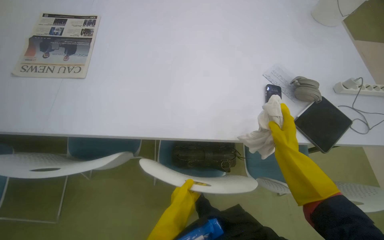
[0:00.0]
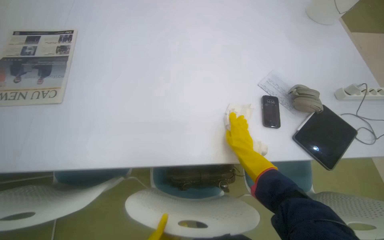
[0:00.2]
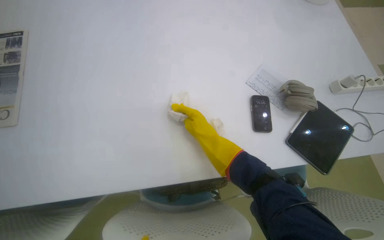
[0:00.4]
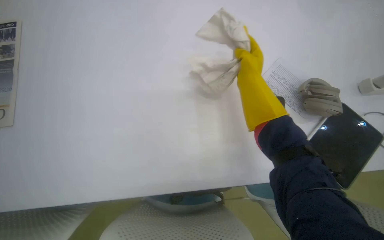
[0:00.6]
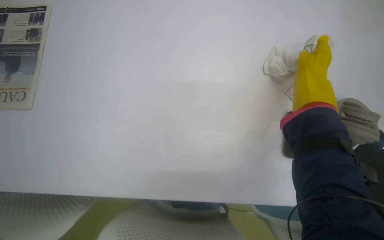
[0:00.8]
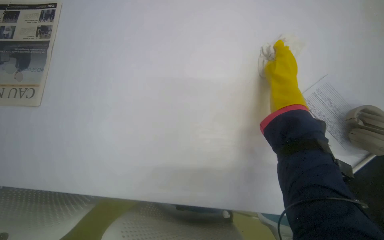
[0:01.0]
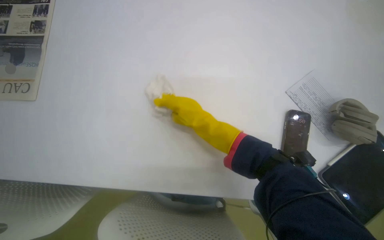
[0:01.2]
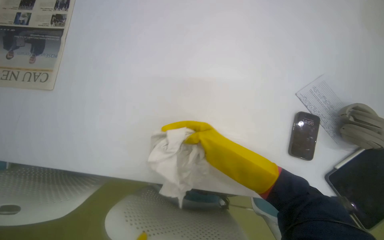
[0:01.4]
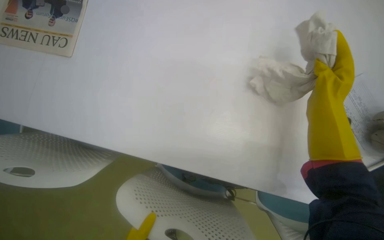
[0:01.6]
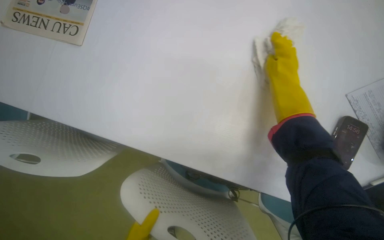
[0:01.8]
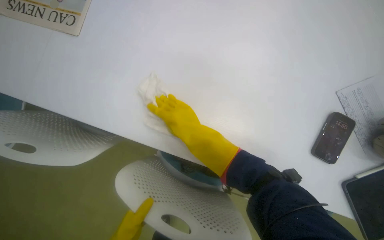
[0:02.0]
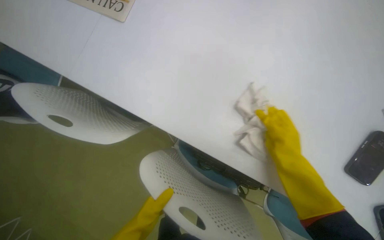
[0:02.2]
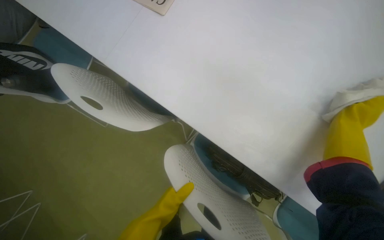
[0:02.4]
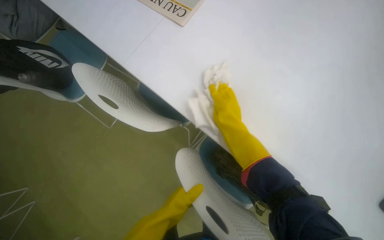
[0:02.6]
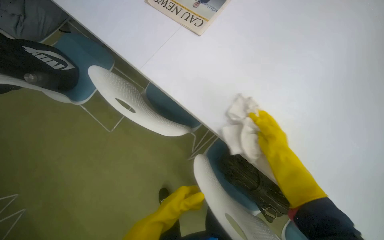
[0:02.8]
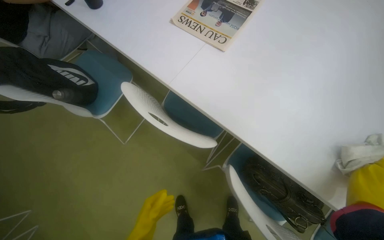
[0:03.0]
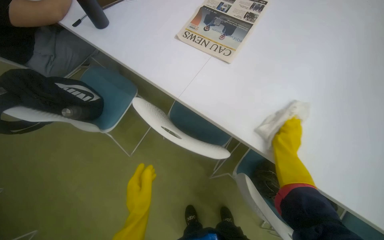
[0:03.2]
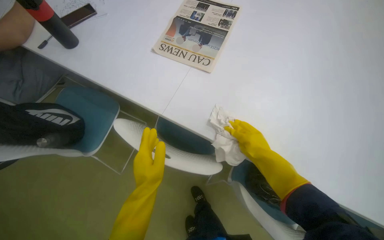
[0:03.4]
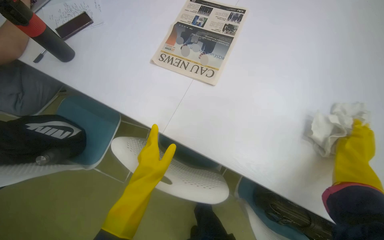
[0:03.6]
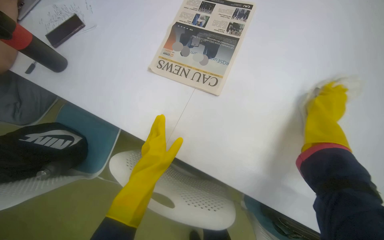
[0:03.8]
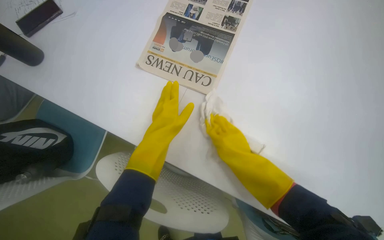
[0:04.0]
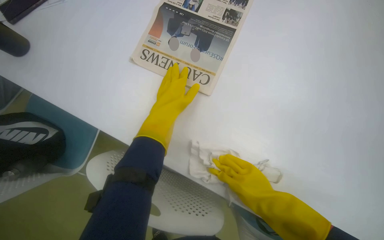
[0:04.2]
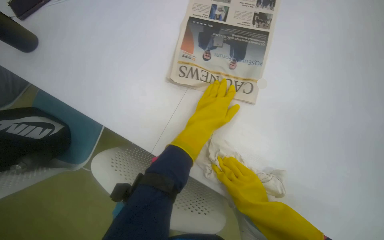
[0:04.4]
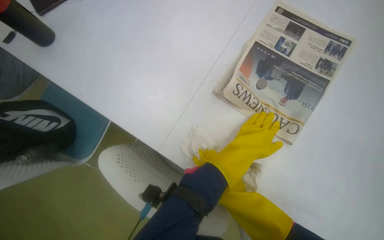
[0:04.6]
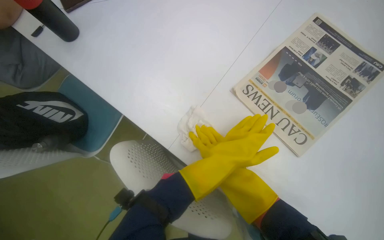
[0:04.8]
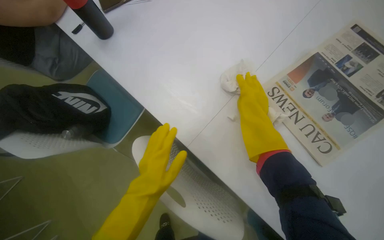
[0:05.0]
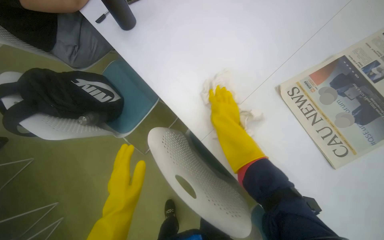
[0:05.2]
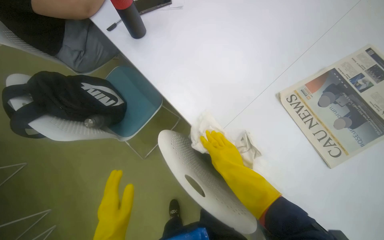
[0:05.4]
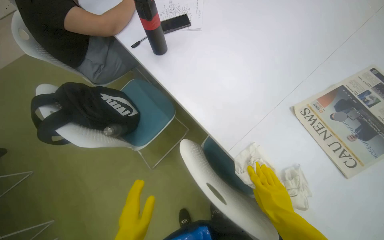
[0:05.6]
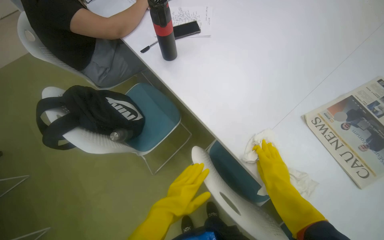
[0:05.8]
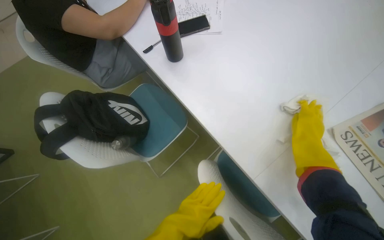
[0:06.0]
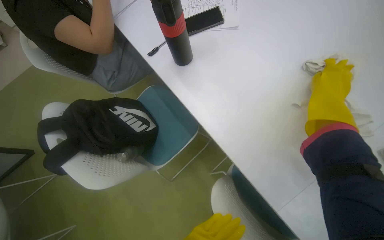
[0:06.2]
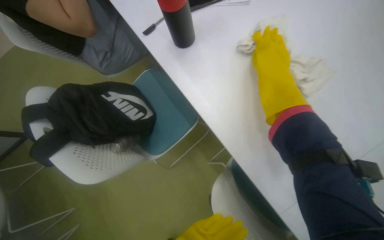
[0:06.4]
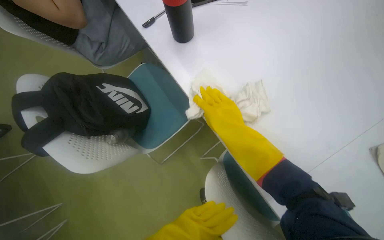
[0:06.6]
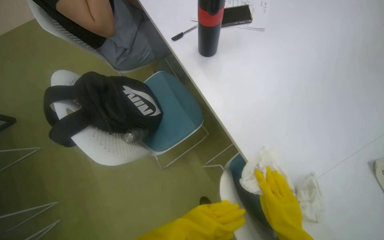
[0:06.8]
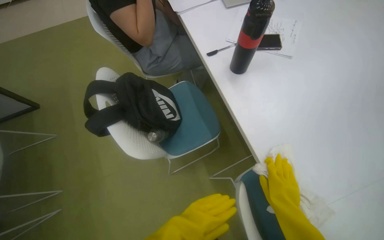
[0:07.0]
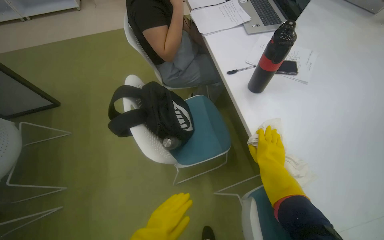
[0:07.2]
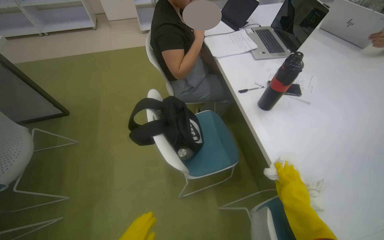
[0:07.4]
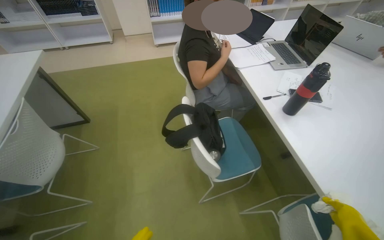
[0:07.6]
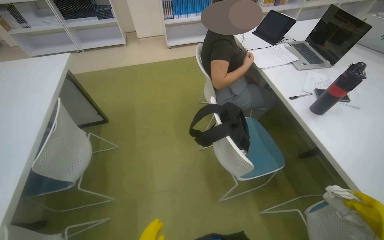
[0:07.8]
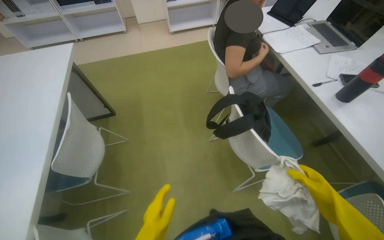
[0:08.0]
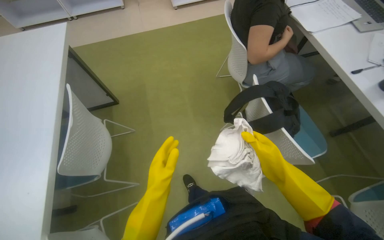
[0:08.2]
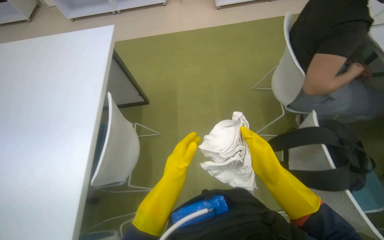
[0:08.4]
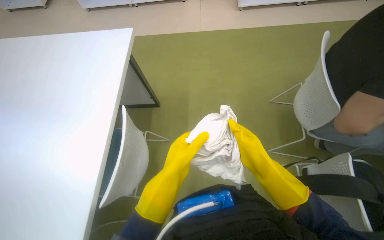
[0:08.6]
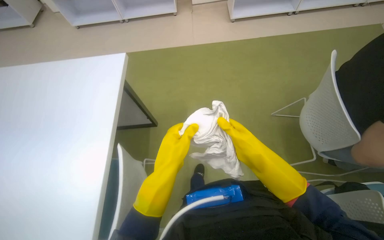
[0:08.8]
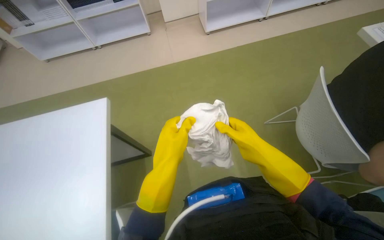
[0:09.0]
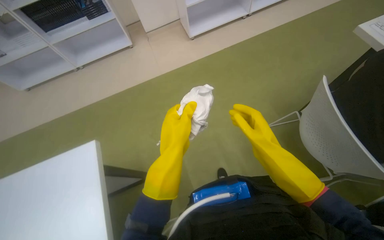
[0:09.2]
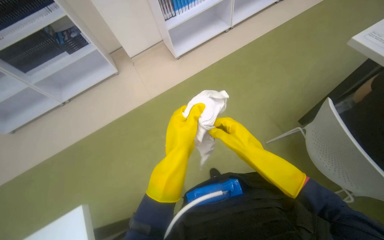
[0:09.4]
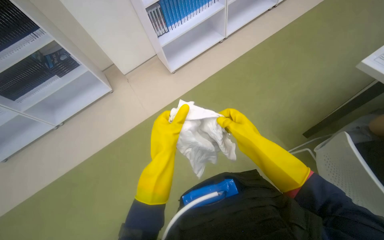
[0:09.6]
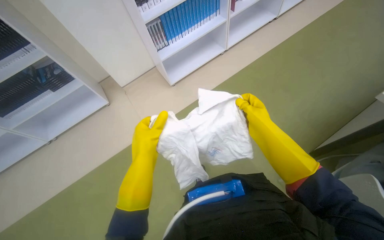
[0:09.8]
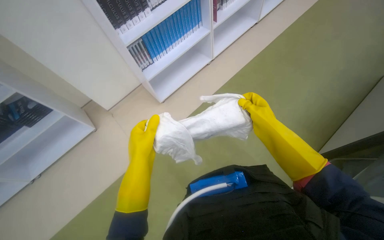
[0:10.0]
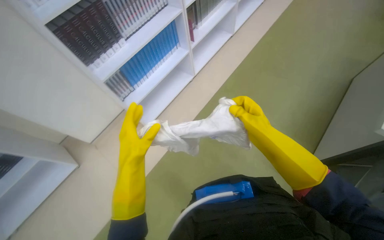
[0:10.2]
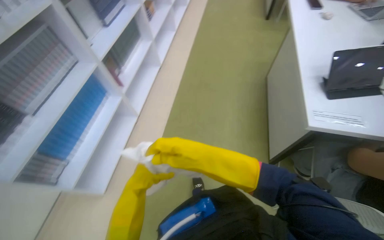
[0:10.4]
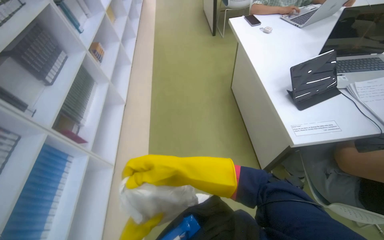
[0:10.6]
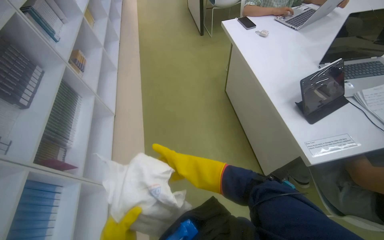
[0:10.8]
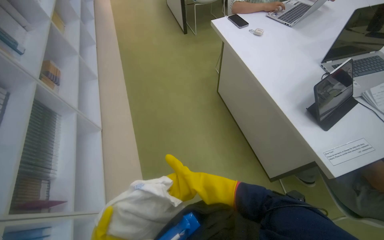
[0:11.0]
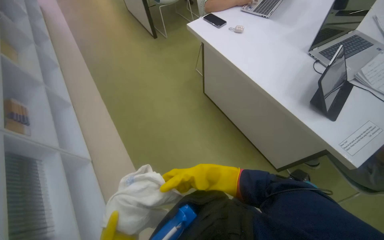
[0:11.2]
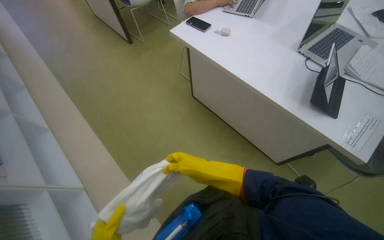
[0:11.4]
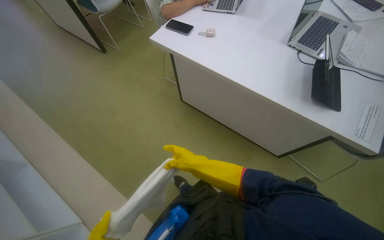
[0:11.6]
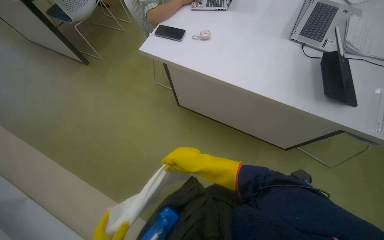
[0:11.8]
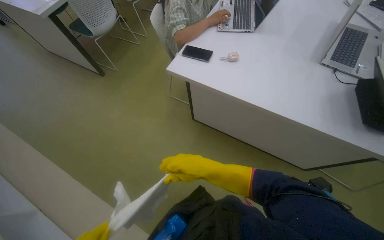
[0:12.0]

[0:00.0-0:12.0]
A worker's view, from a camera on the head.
Job: wiping surfaces.
The whole recording: Cleaning table surface. The worker wipes the white table surface with a cloth.
0:00.0 to 0:01.6: The view tilts approximately 15 degrees downward. The right hand moves left and right over roughly 25 cm, changing direction 2 times.
0:01.6 to 0:03.0: Everything in view rotates approximately 25 degrees clockwise.
0:03.0 to 0:04.4: The left hand goes some 60 cm up the picture.
0:06.0 to 0:07.6: The camera is carried approximately 40 cm. The camera pitches upward, by about 15 degrees.
0:07.6 to 0:09.0: The camera travels some 90 cm.
0:09.0 to 0:10.4: The camera travels roughly 70 cm. The wearer's head swings some 50 degrees to the right. The view tips upward by approximately 20 degrees.
0:10.4 to 0:12.0: The head travels about 1 m. The head rotates about 75 degrees to the right.

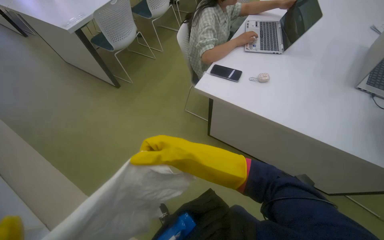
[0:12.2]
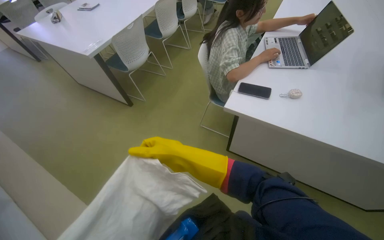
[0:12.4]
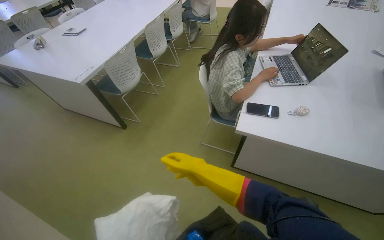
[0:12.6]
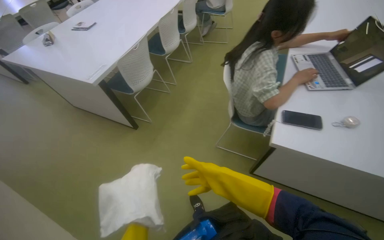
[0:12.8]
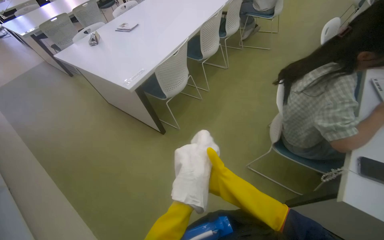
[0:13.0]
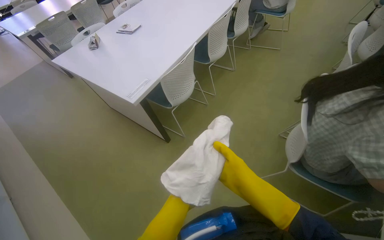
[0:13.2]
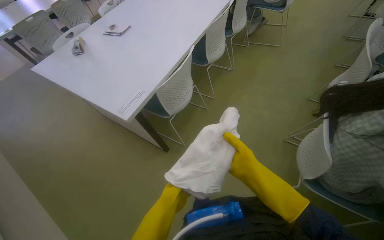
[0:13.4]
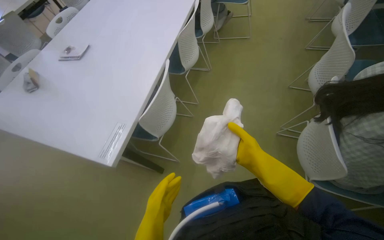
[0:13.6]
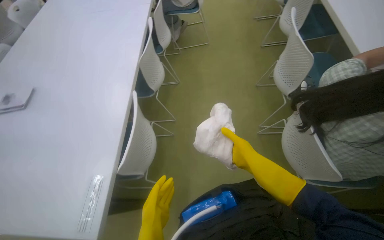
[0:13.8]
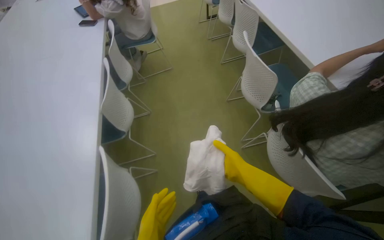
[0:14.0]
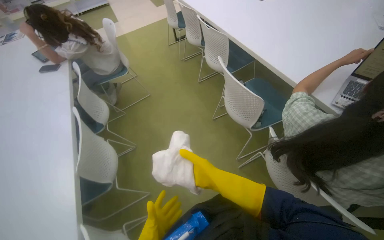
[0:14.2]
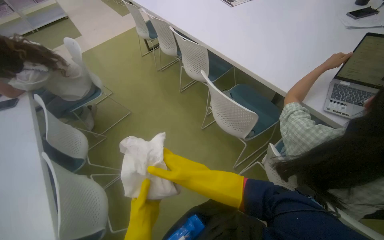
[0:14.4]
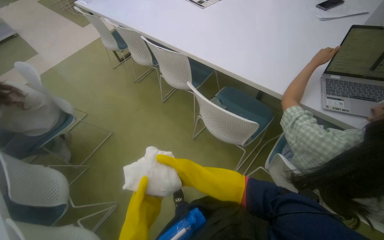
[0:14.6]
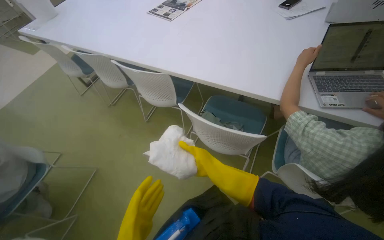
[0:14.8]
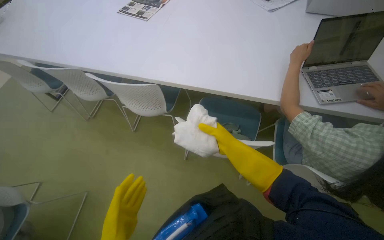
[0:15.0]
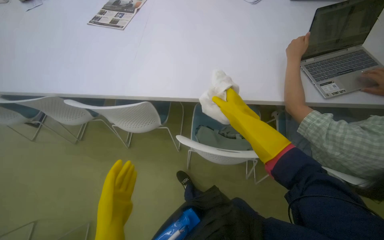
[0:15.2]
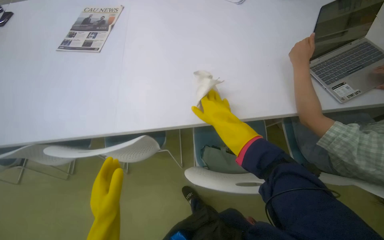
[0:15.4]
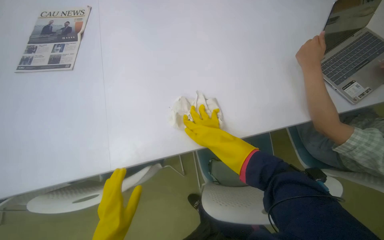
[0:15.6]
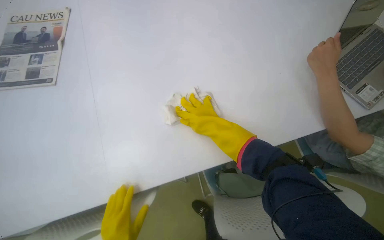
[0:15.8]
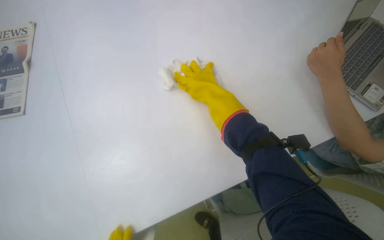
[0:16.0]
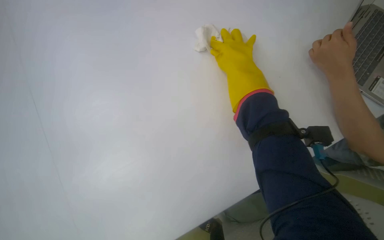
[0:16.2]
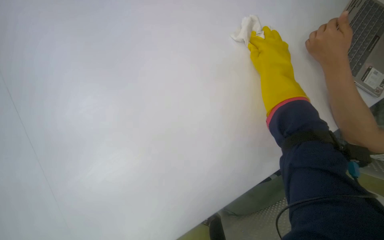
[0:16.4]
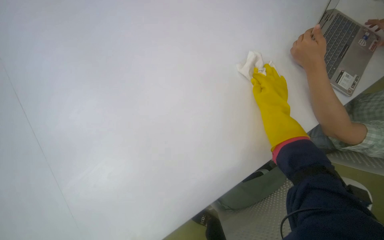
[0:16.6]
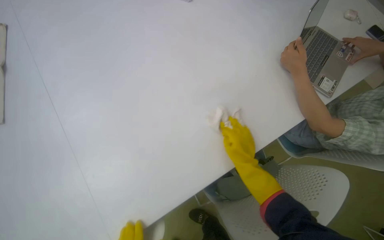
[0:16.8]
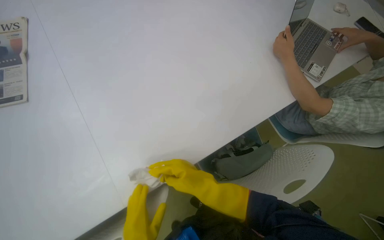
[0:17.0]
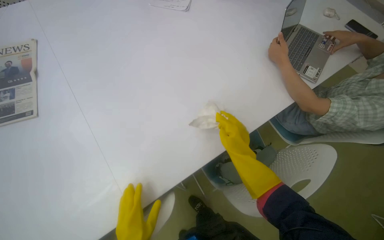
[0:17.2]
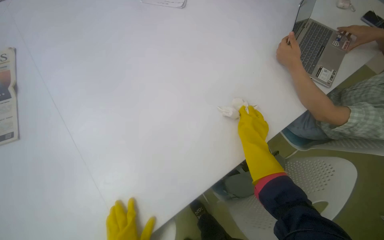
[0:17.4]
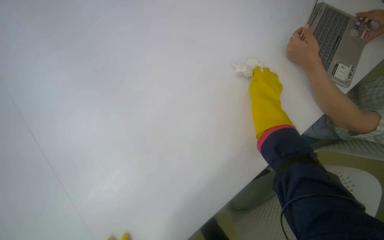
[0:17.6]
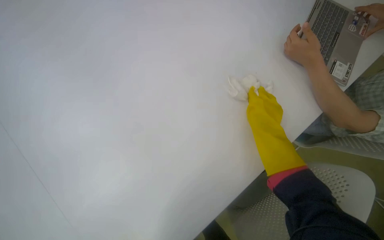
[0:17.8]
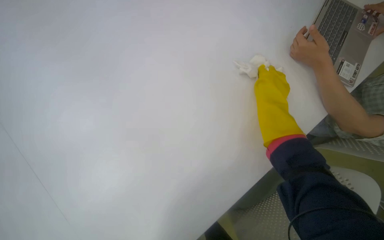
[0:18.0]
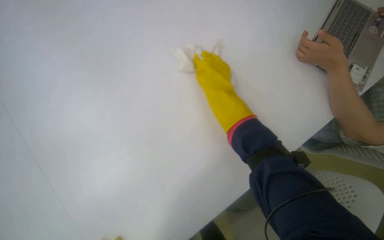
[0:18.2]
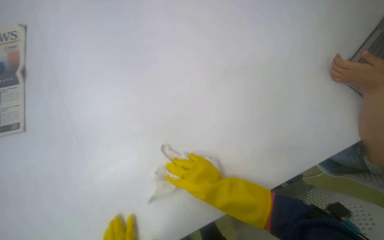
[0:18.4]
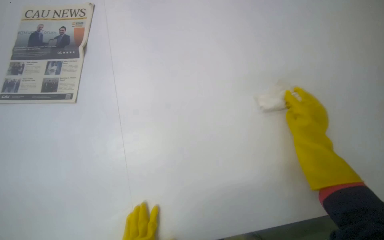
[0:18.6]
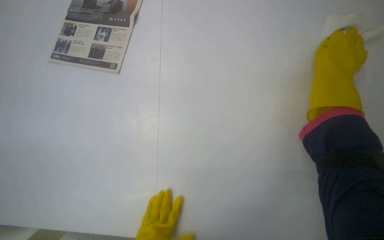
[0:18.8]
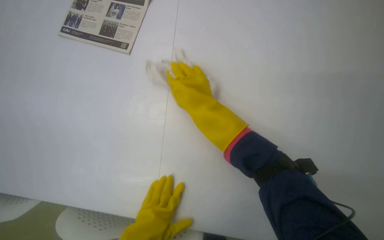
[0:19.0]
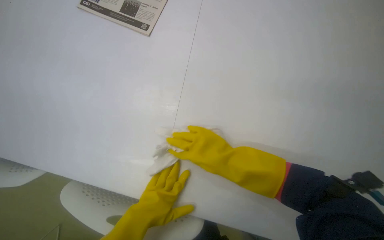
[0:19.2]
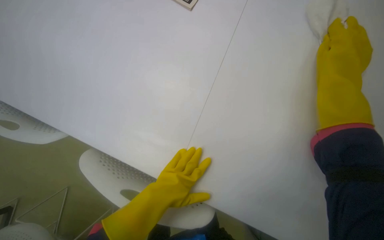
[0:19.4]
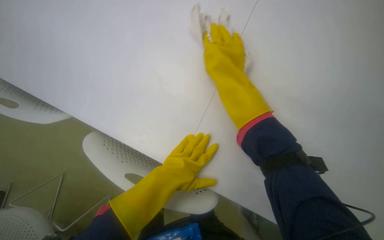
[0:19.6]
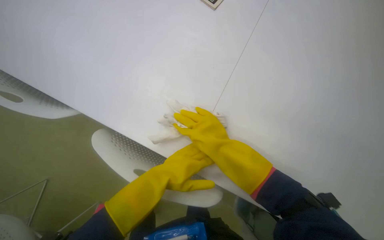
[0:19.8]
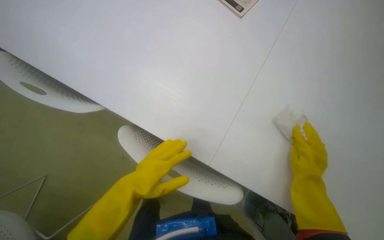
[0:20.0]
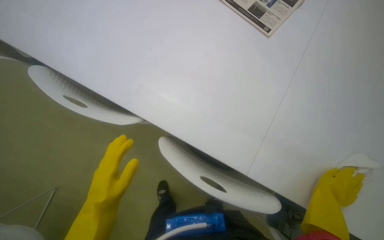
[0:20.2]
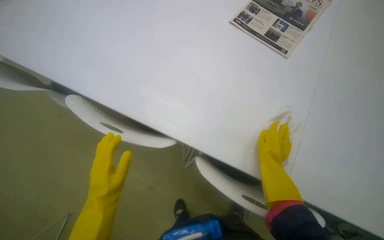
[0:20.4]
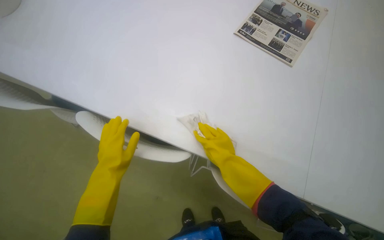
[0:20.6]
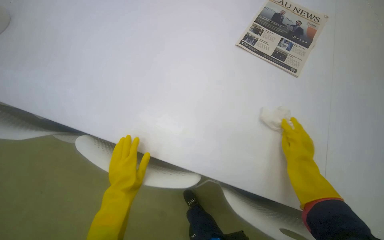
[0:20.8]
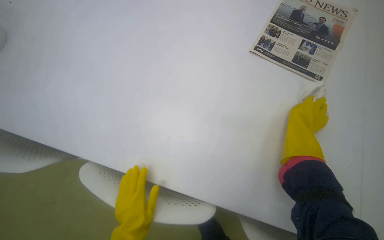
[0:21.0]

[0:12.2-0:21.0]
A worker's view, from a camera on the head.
Job: wiping surfaces.
The whole recording: Cleaning table surface. The worker wipes the white table surface with a cloth.
0:12.2 to 0:13.6: The camera travels approximately 1 m.
0:13.6 to 0:15.2: The wearer moves about 1 m. The wearer looks about 100 degrees further to the right.
0:15.2 to 0:16.6: The wearer moves some 70 cm. The wearer looks approximately 40 degrees further to the right. The view tilts approximately 15 degrees downward.
0:16.6 to 0:18.0: The right hand reaches some 30 cm down the picture, then returns.
0:18.0 to 0:19.6: The head rotates some 45 degrees to the left. The view tilts roughly 15 degrees downward.
0:19.6 to 0:21.0: The right hand shifts approximately 10 cm farther from the camera; the left hand moves to the left, roughly 35 cm.
